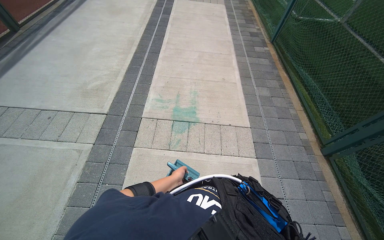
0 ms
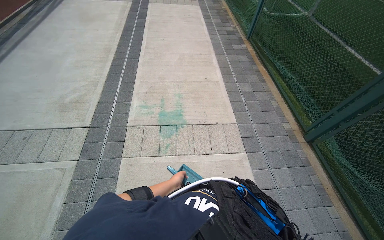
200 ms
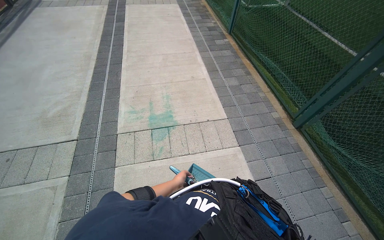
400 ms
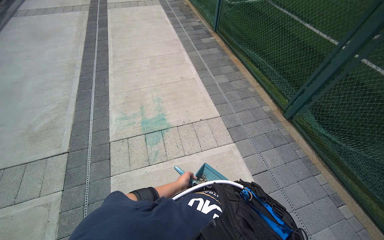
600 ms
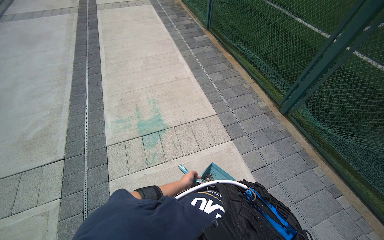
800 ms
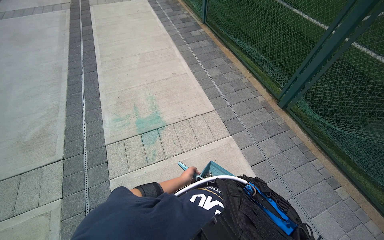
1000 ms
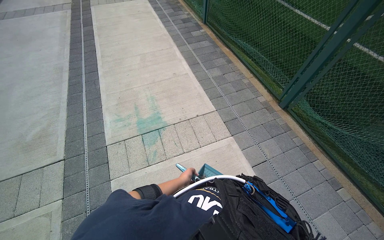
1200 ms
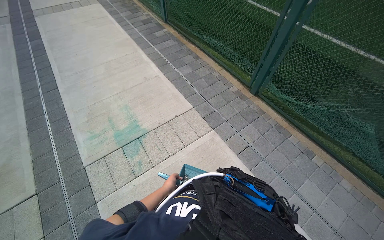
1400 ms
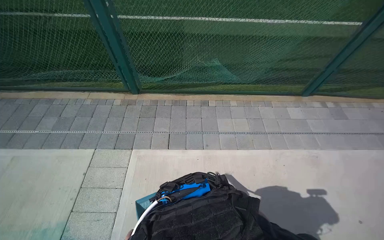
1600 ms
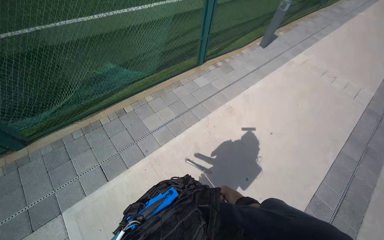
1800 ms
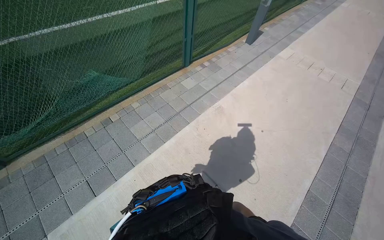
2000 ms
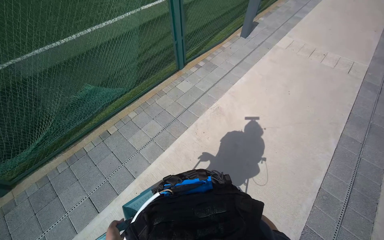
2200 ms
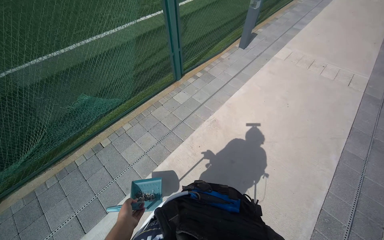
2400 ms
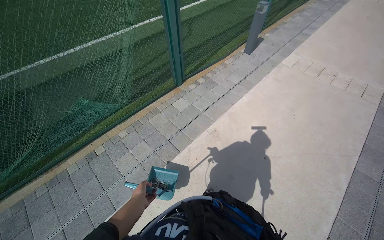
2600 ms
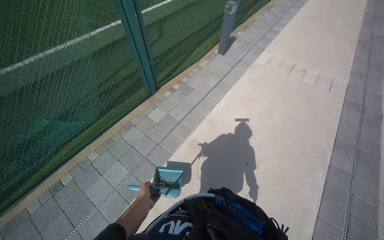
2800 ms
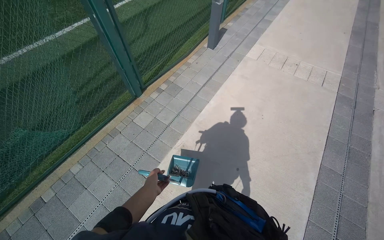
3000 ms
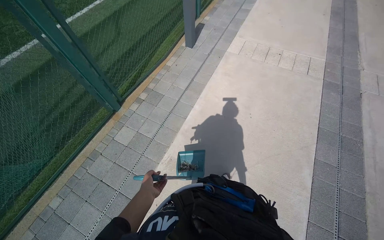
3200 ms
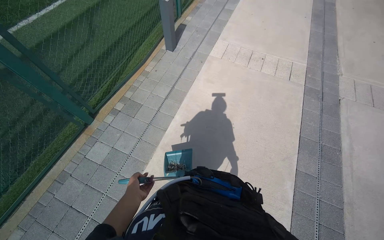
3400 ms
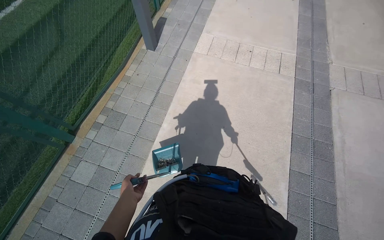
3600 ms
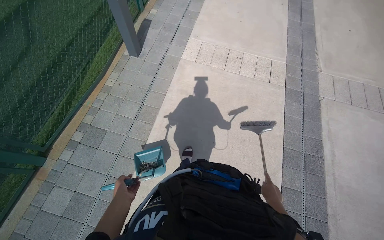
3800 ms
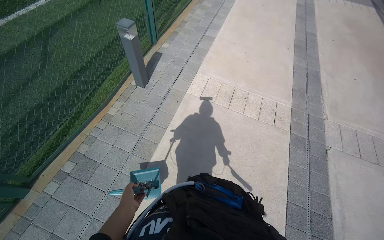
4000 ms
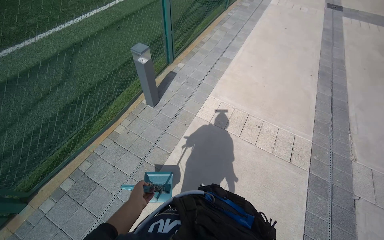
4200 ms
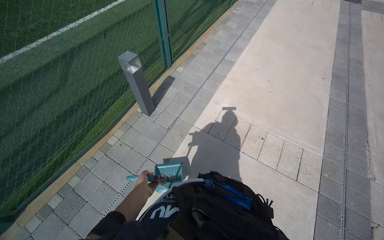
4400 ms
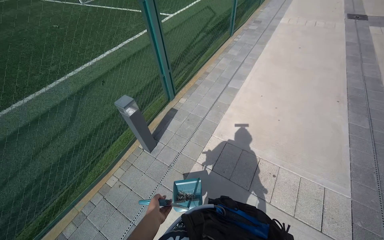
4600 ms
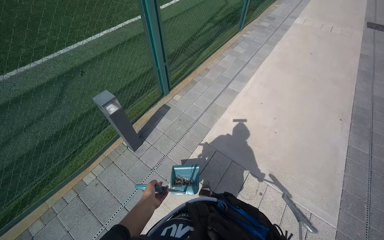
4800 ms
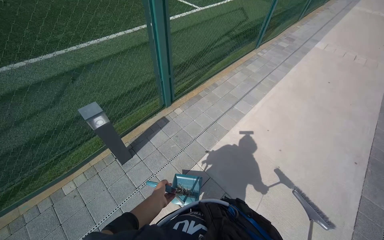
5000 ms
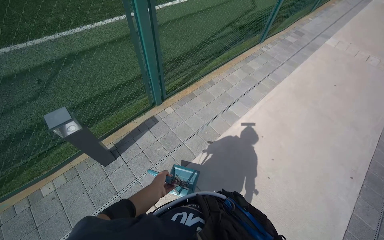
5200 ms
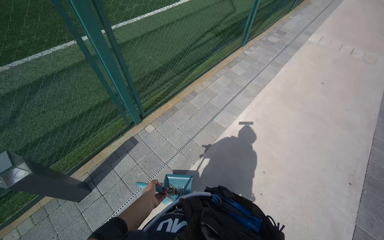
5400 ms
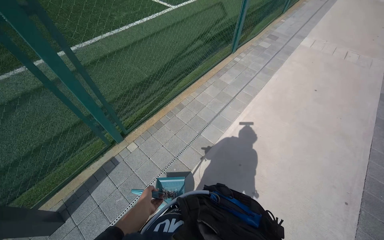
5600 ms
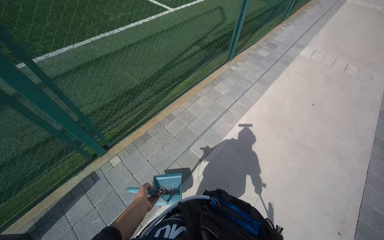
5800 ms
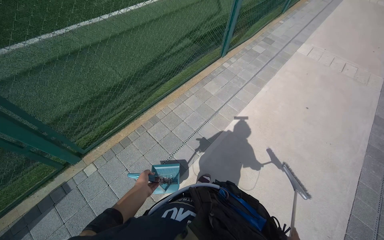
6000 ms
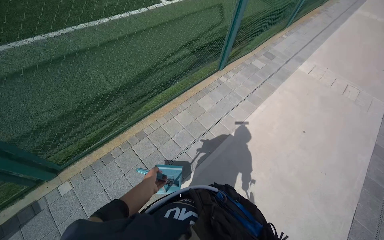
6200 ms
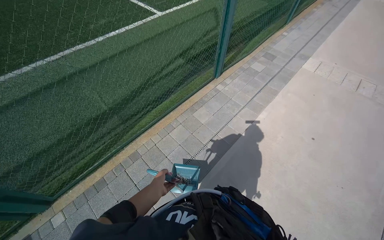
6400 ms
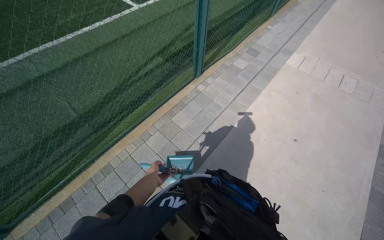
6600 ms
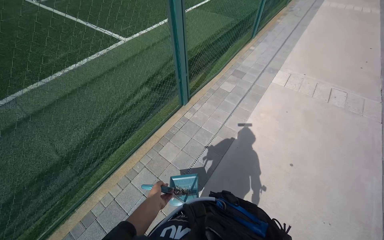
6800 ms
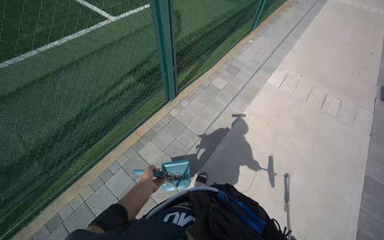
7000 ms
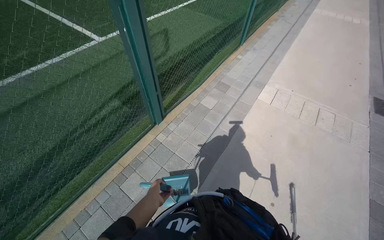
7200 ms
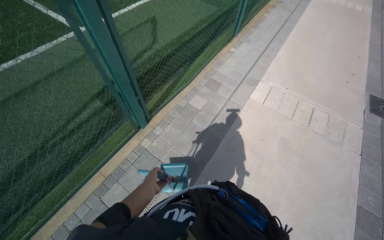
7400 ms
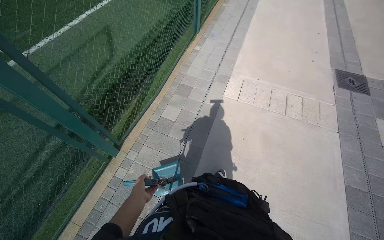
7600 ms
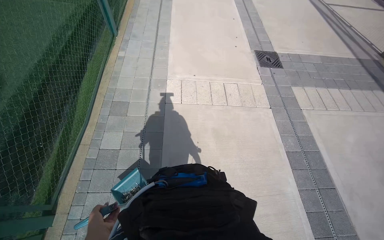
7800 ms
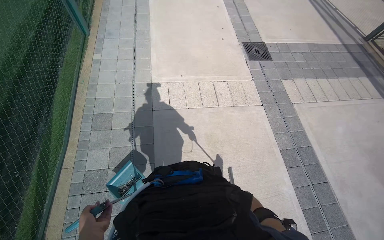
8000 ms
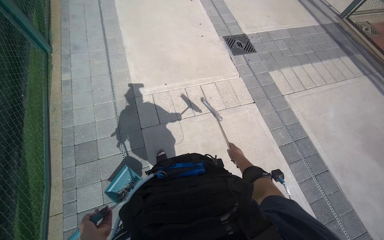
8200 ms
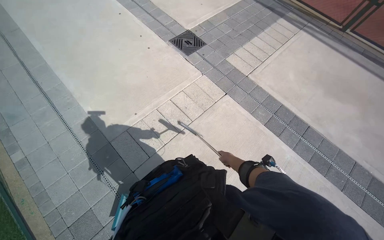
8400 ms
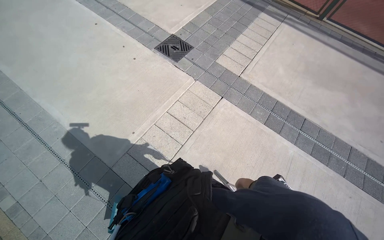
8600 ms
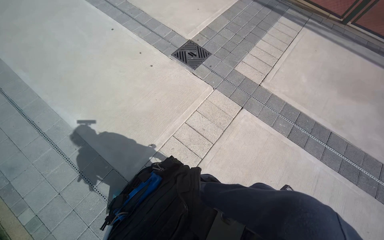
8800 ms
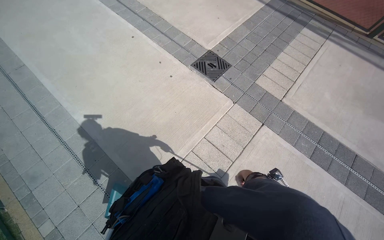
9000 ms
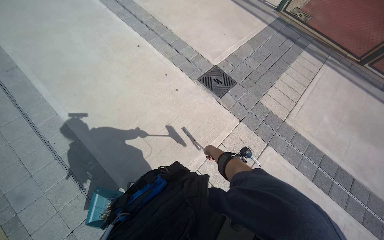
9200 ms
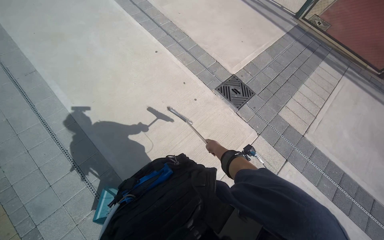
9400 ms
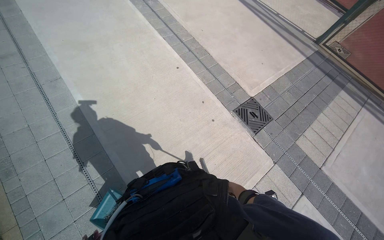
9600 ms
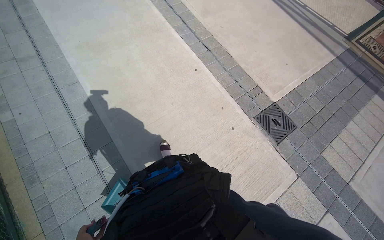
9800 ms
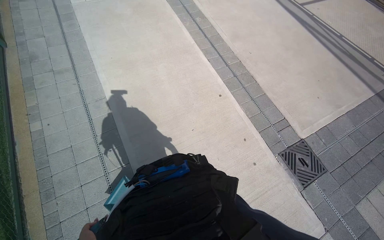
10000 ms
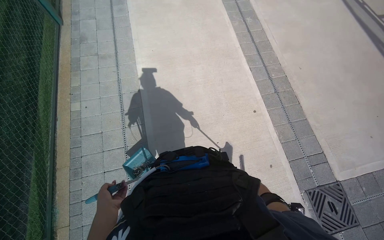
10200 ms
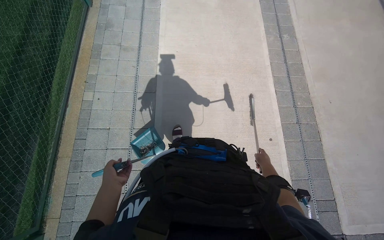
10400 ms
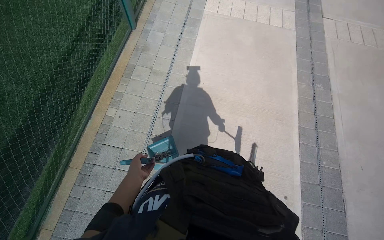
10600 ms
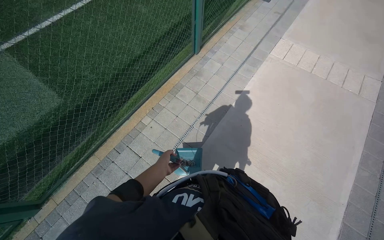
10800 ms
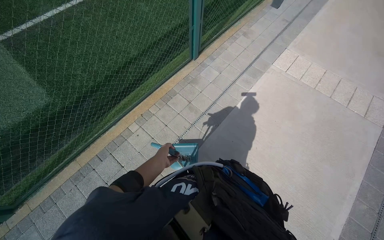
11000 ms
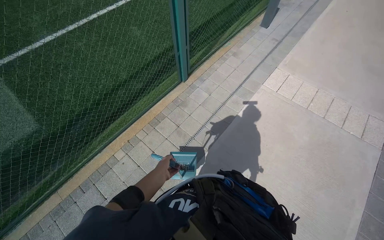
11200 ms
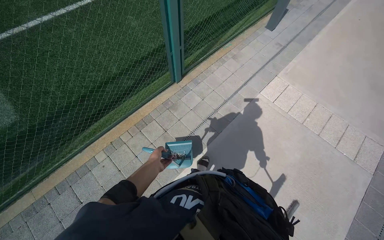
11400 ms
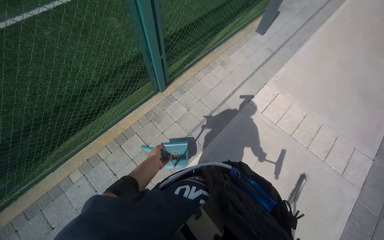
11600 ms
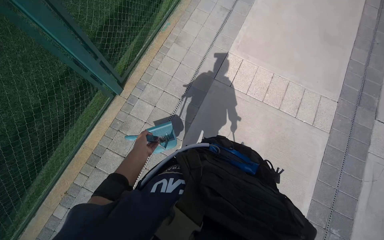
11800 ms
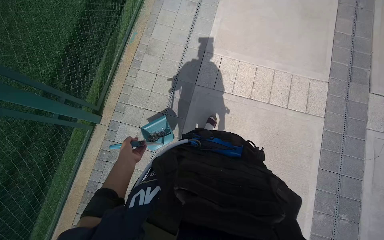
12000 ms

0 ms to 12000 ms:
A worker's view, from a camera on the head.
Job: sweeping floor.
The whole recording: Cleaning paved area by sweeping and emptying. The worker cleans the paved area by sweeping debris, collecting it into a dustpan, and emptying it into a trash can.
0 ms to 1600 ms: The wearer's head swings approximately 50 degrees to the right.
4400 ms to 6000 ms: The camera travels roughly 2 m.
6000 ms to 7600 ms: The camera is carried approximately 2 m.
9000 ms to 10400 ms: The head travels some 1.5 m. The wearer looks some 45 degrees further to the left.
10400 ms to 12000 ms: The head travels roughly 80 cm. Everything in view rotates about 30 degrees clockwise.

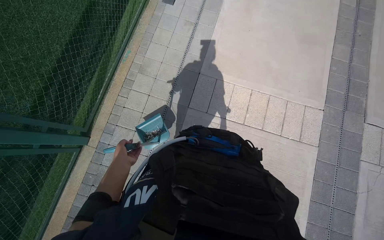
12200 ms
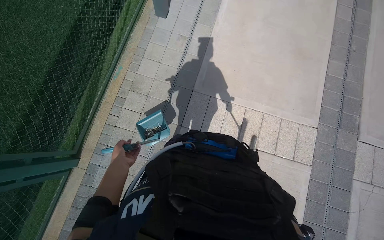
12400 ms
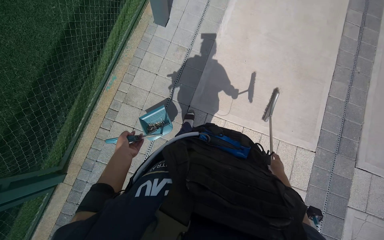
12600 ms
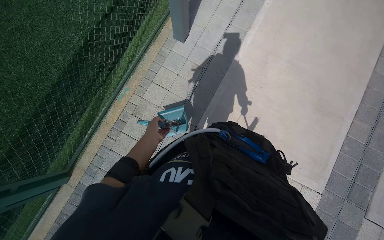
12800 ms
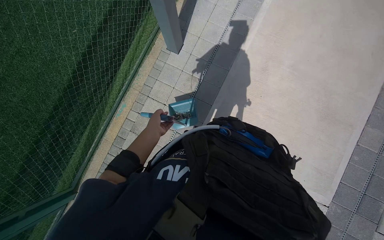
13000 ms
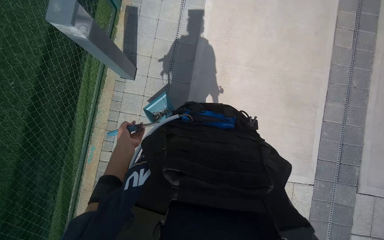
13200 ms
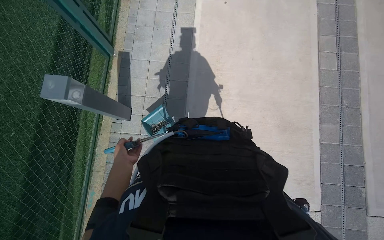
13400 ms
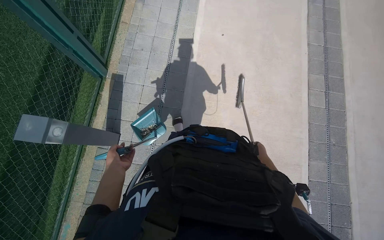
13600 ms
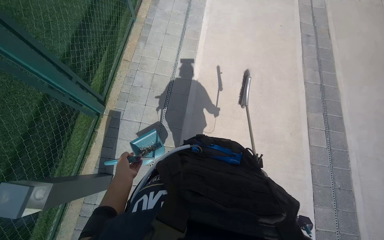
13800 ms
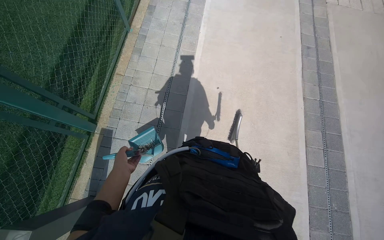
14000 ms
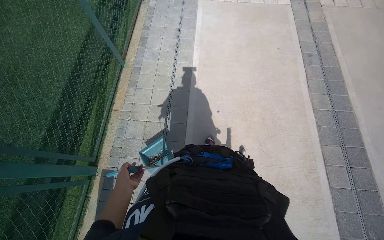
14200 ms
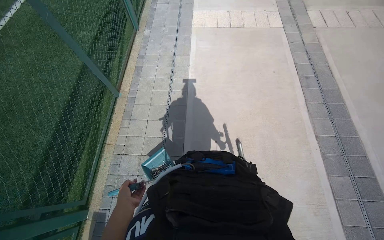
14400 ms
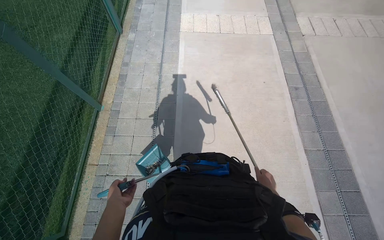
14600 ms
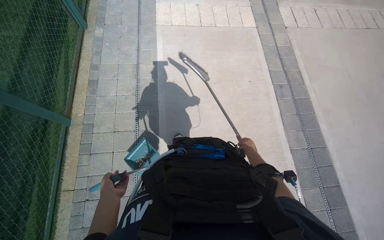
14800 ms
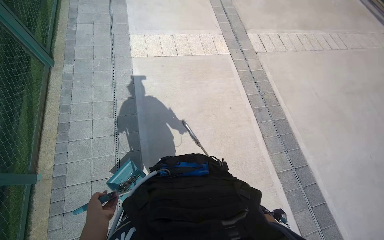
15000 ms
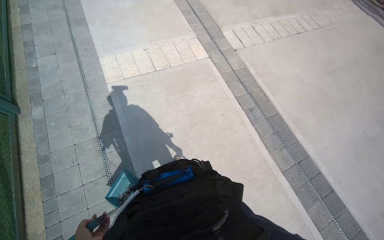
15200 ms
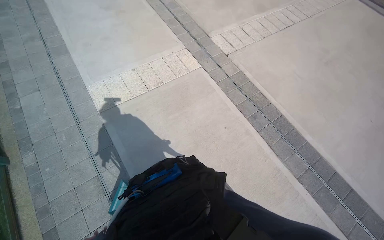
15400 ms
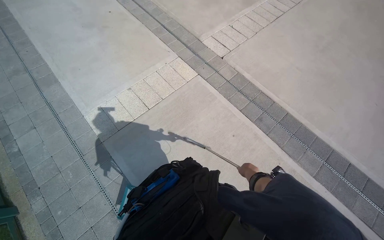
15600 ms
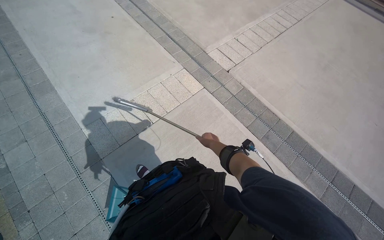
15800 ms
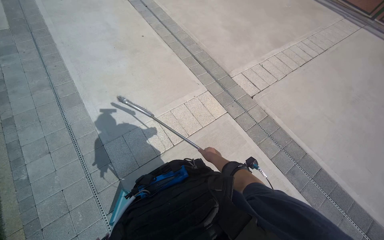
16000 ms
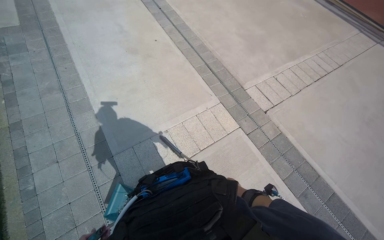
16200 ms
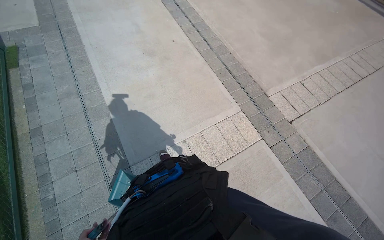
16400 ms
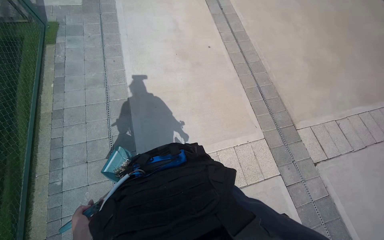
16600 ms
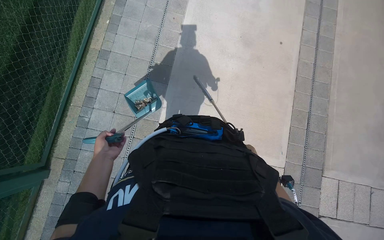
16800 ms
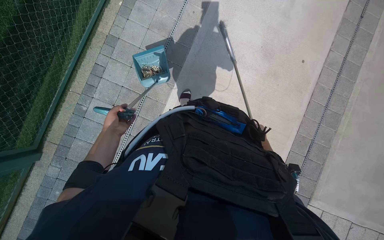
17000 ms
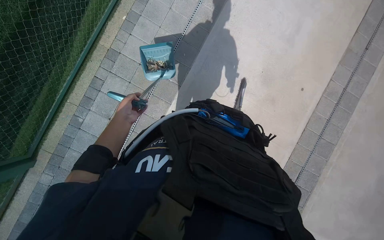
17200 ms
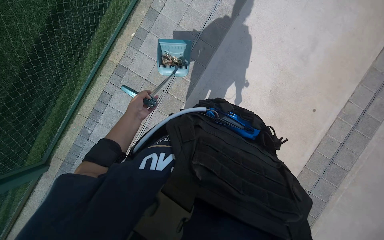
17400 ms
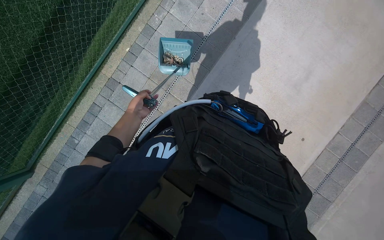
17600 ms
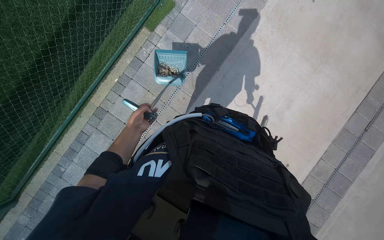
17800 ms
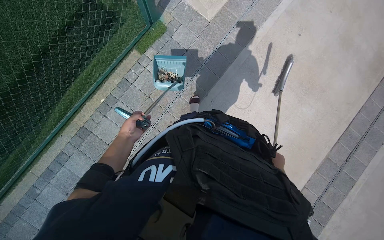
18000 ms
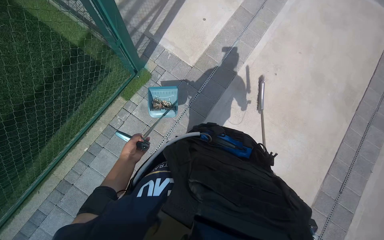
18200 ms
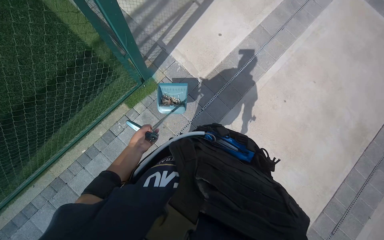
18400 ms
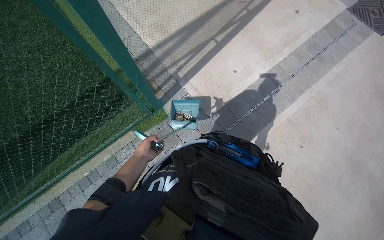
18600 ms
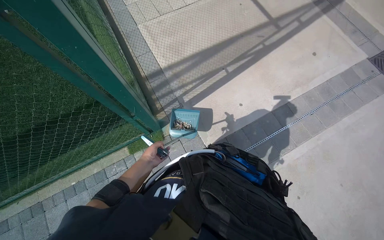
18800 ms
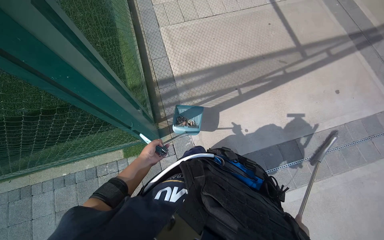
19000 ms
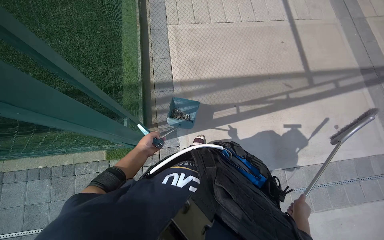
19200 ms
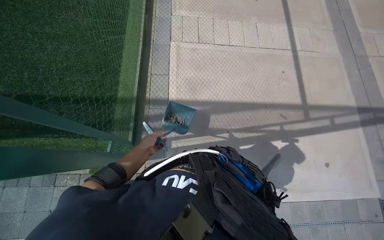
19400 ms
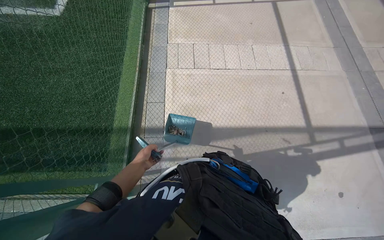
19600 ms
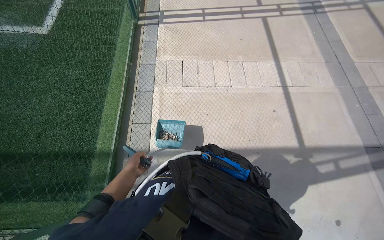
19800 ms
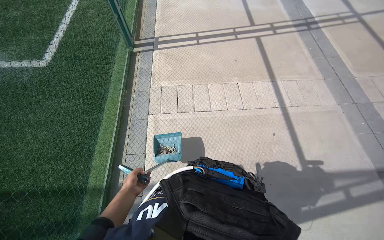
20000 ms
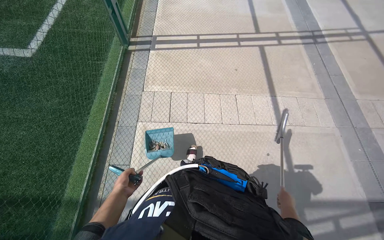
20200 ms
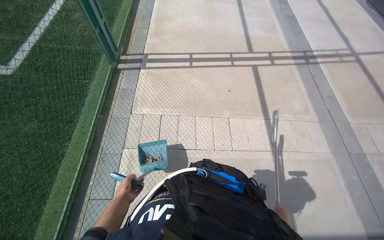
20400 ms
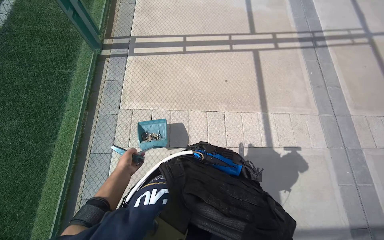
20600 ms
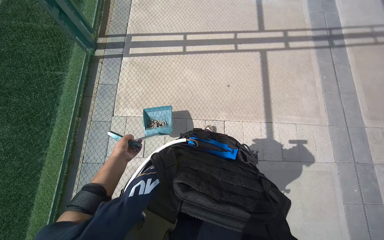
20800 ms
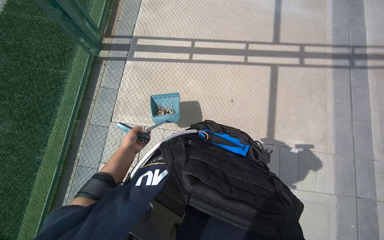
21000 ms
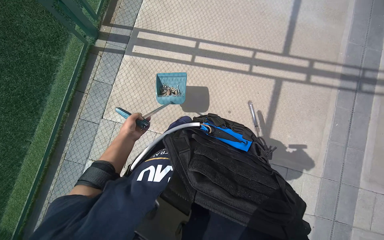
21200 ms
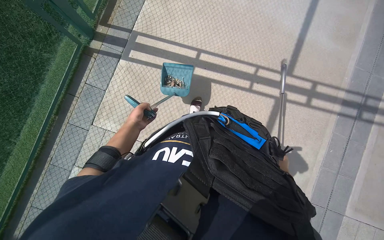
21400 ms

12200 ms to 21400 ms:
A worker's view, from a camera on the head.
Job: sweeping floor.
The whole recording: Cleaning paved area by sweeping and emptying. The worker cleans the paved area by sweeping debris, collecting it into a dustpan, and emptying it into a trash can.
12200 ms to 13800 ms: The camera travels some 60 cm.
16800 ms to 18400 ms: The left hand goes some 20 cm farther from the camera, and reaches approximately 25 cm up the picture, then returns.
18400 ms to 19800 ms: The view tilts approximately 20 degrees upward.
19800 ms to 21400 ms: The wearer moves approximately 1.5 m. The wearer looks about 15 degrees further downward.
